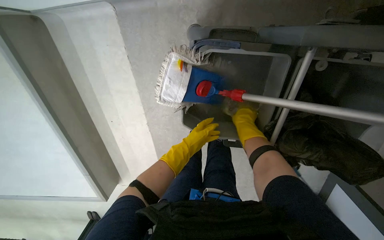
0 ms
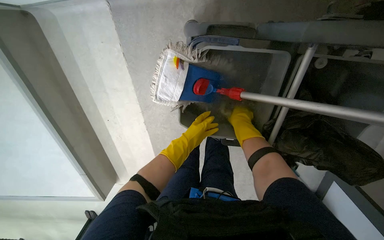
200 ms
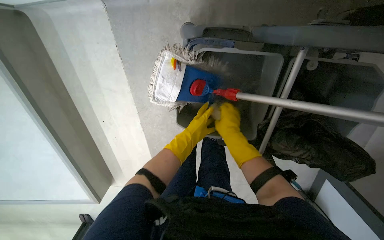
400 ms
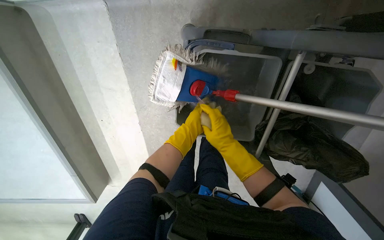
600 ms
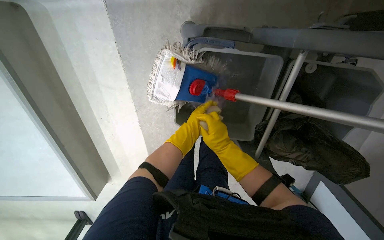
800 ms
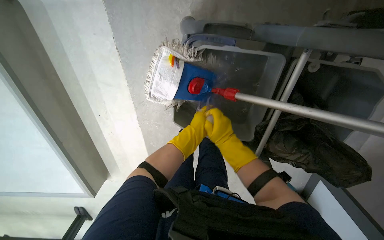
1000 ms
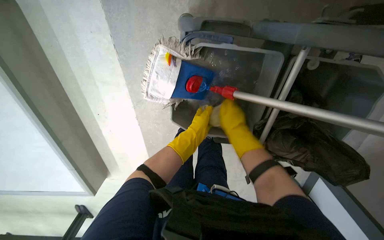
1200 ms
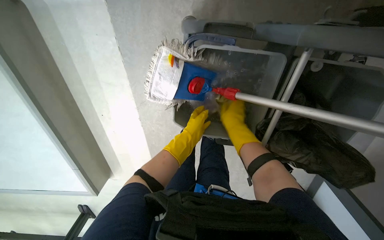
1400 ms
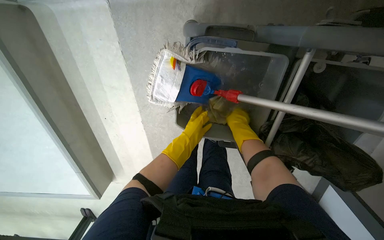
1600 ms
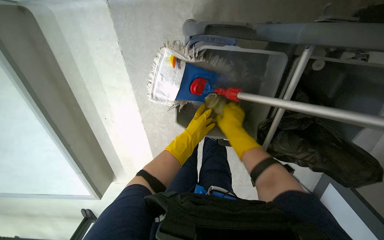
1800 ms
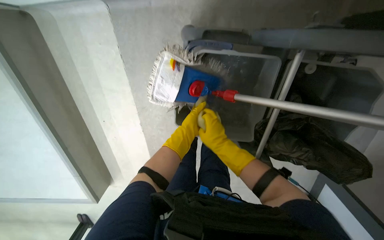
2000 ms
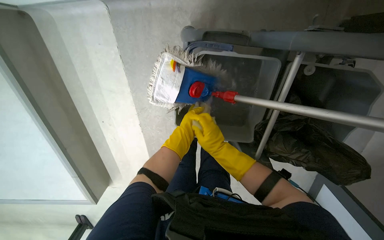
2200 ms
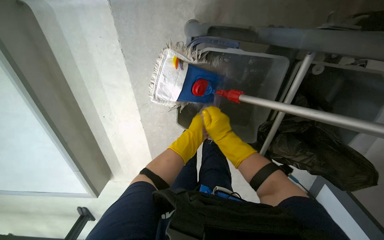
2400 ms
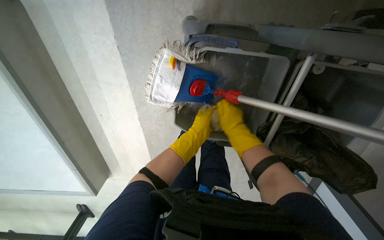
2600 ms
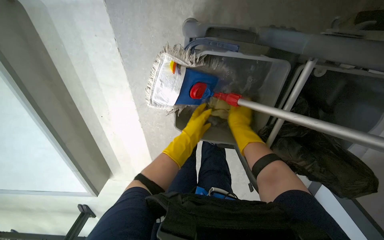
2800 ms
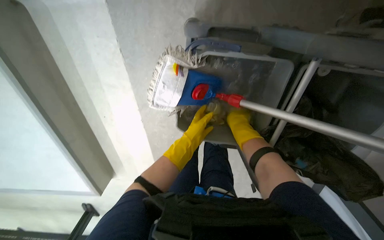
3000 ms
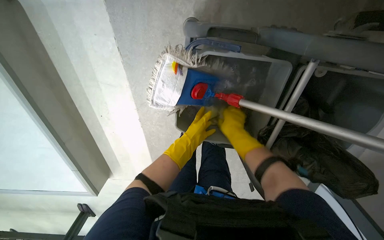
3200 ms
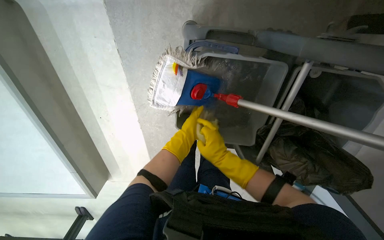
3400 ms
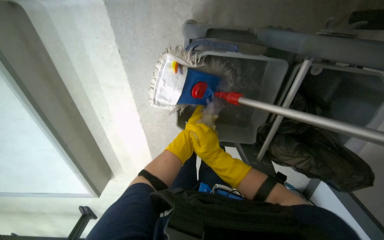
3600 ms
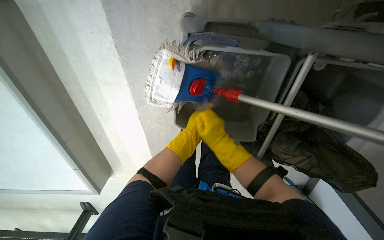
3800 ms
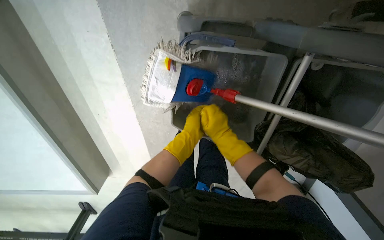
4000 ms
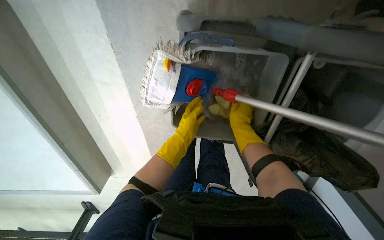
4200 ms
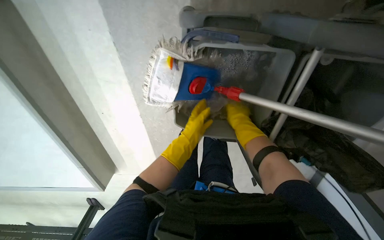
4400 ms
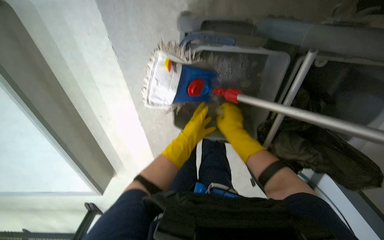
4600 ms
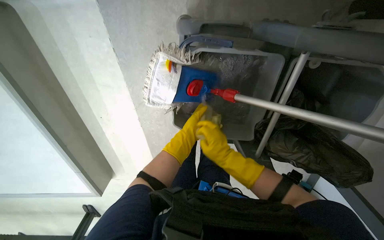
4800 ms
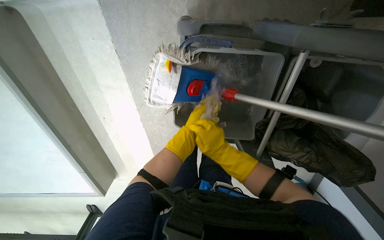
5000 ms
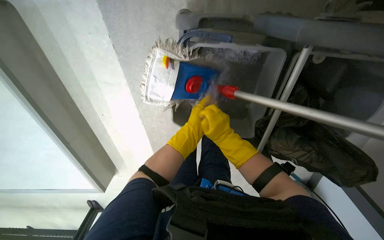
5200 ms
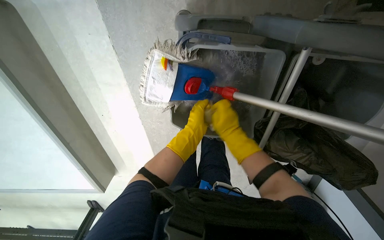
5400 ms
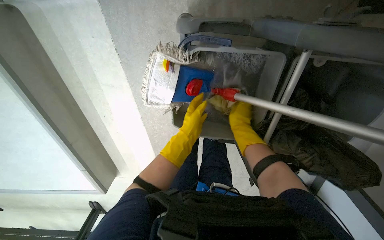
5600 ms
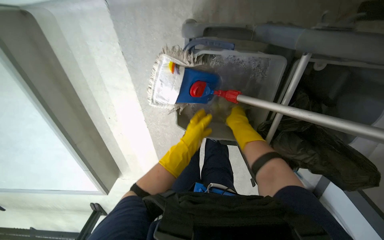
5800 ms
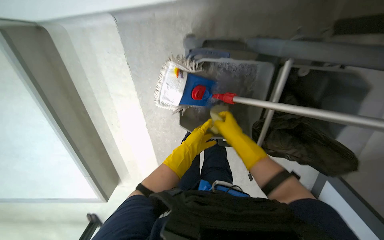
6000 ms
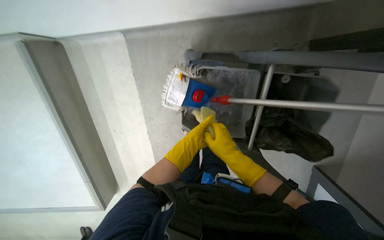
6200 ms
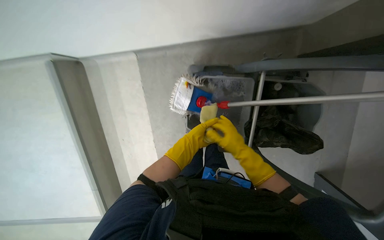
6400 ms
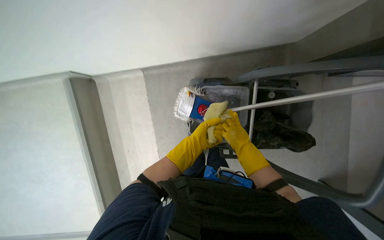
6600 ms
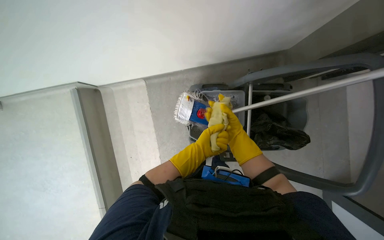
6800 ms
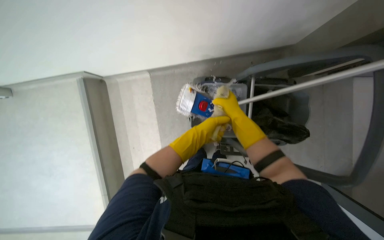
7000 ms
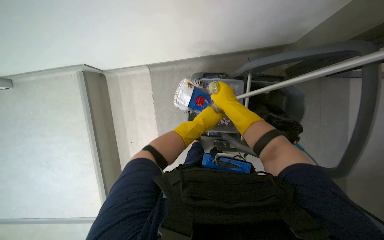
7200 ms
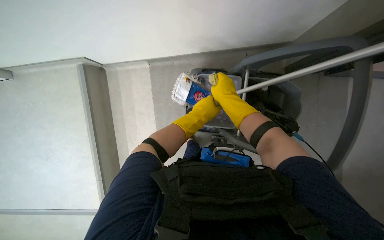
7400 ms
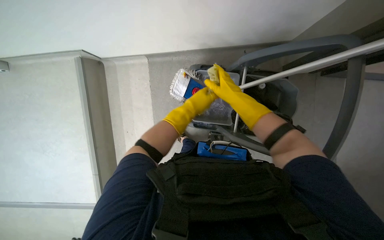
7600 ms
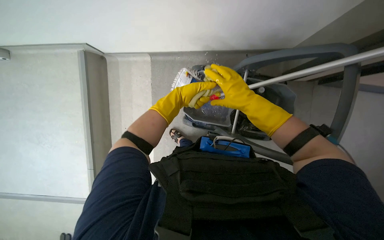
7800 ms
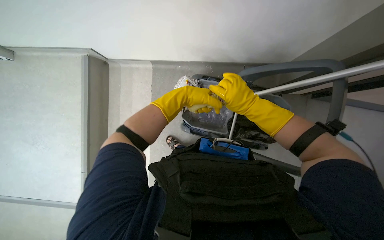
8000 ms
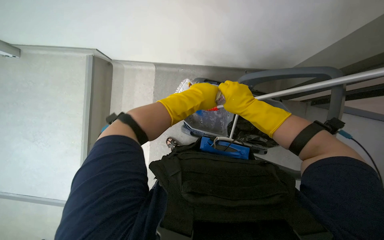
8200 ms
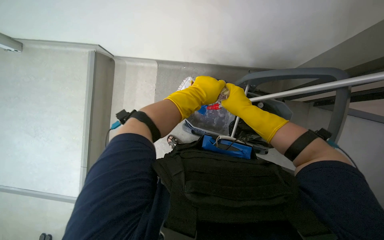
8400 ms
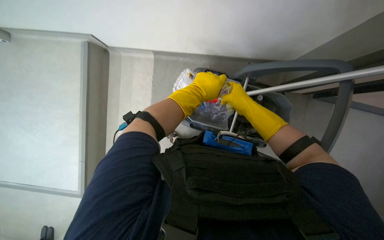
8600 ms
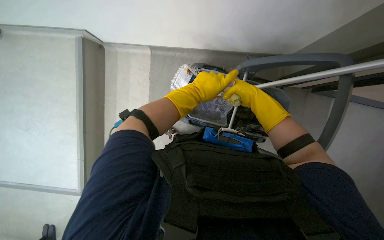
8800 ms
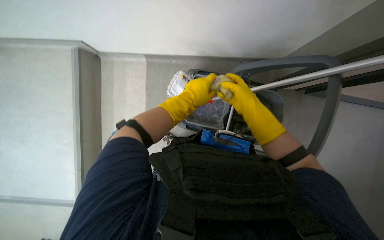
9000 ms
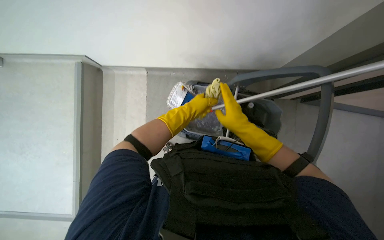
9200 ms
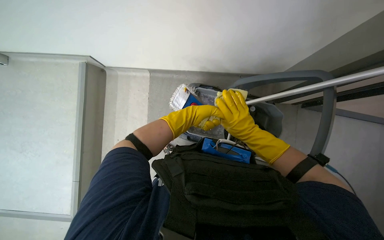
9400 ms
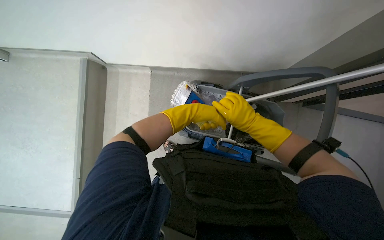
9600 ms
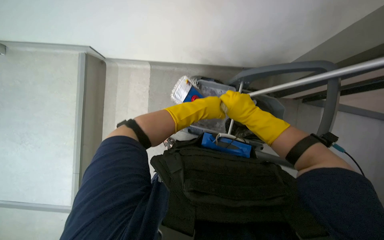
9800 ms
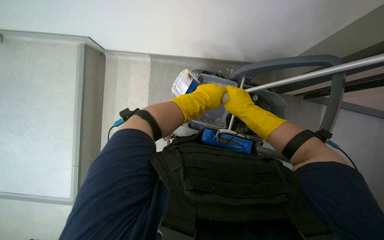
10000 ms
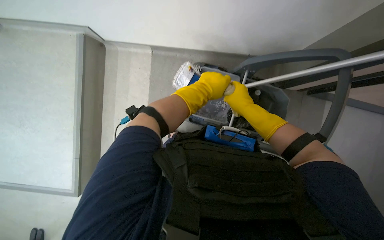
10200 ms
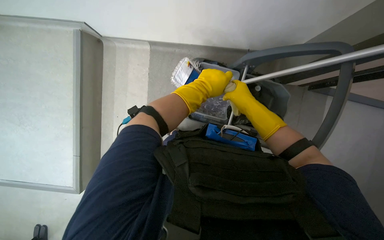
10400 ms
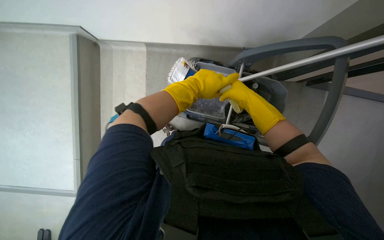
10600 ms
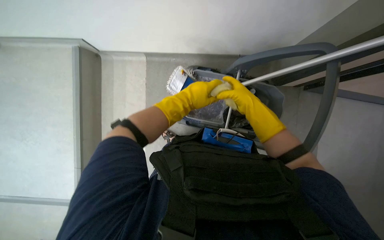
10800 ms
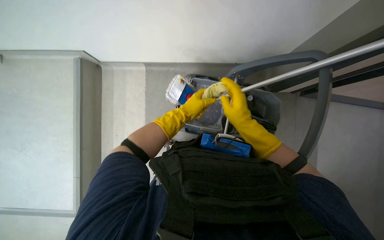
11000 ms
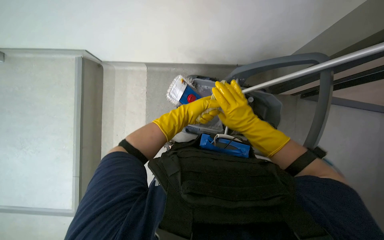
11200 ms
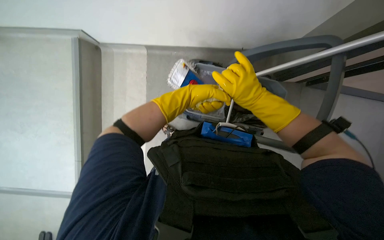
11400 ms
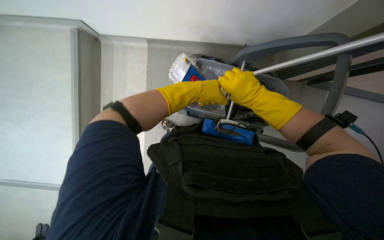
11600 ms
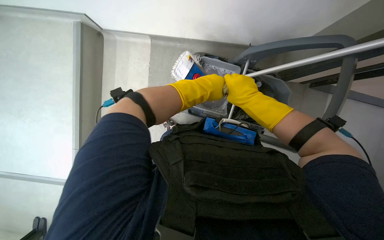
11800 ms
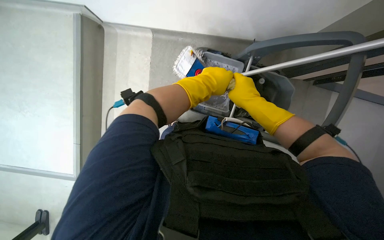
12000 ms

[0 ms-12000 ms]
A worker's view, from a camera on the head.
Job: wiping surfaces.
The whole recording: Cleaning whiteboard. The worker cleans a large white board with a yellow cloth while wearing gloves.
3000 ms to 4400 ms: The left hand reaches some 5 cm farther from the camera, then returns.
6000 ms to 7600 ms: The head travels approximately 50 cm. The view tips upward by approximately 20 degrees.
7600 ms to 9000 ms: The left hand goes approximately 10 cm nearer to the camera.
9000 ms to 10400 ms: The hands work in one place, with small movements.
10400 ms to 12000 ms: The right hand travels nearer to the camera by some 10 cm.

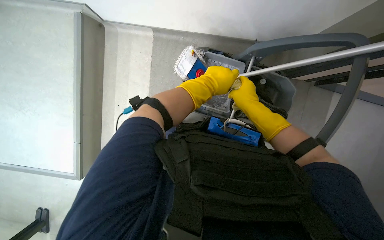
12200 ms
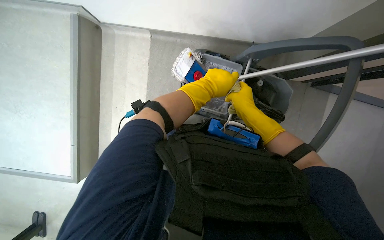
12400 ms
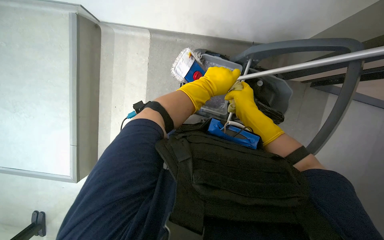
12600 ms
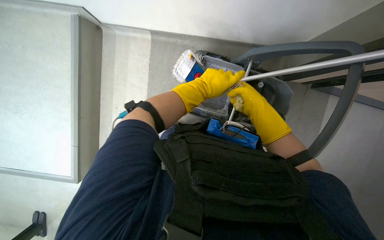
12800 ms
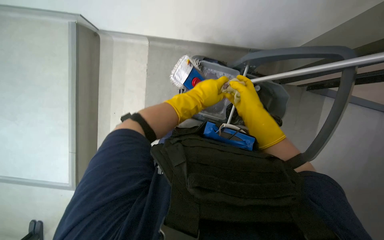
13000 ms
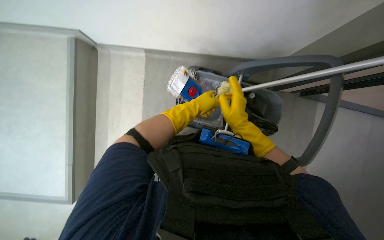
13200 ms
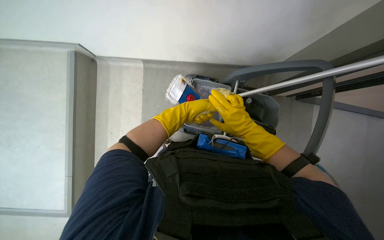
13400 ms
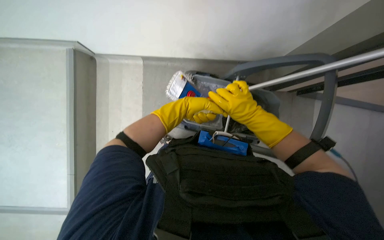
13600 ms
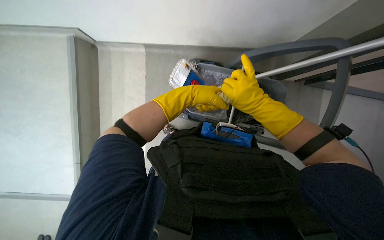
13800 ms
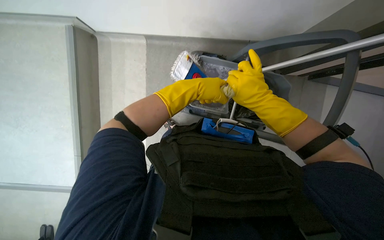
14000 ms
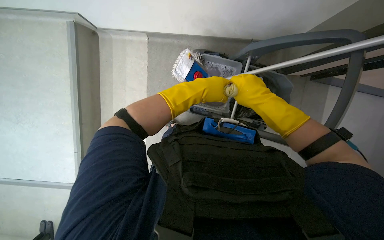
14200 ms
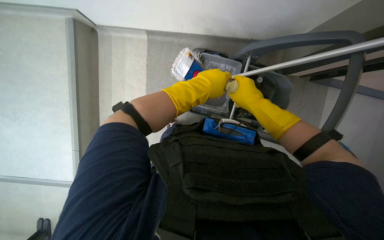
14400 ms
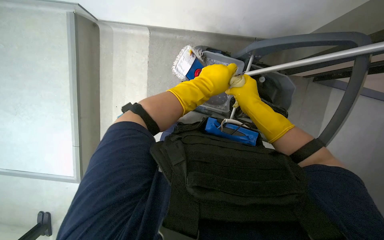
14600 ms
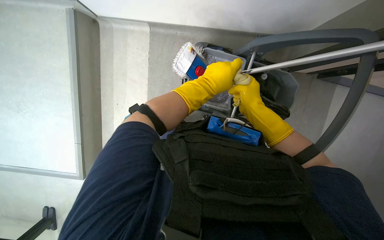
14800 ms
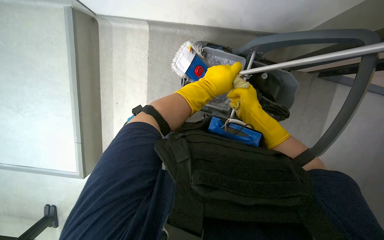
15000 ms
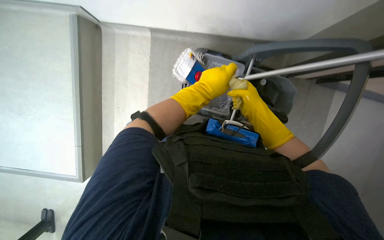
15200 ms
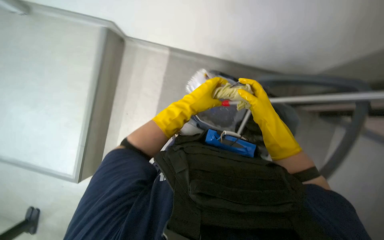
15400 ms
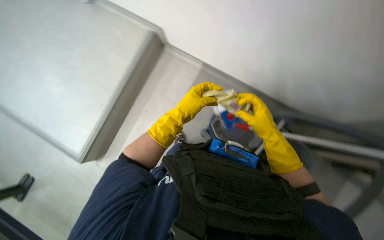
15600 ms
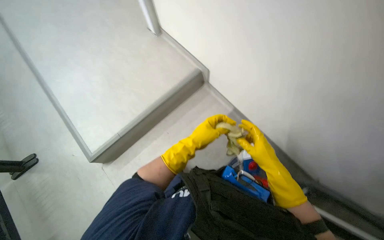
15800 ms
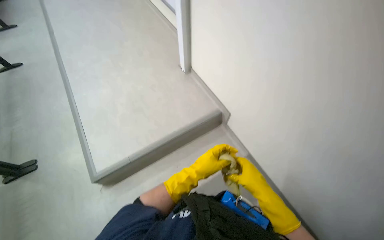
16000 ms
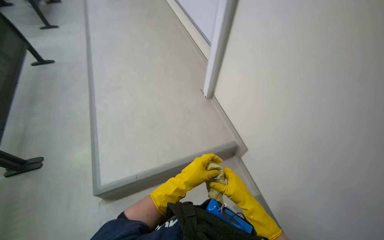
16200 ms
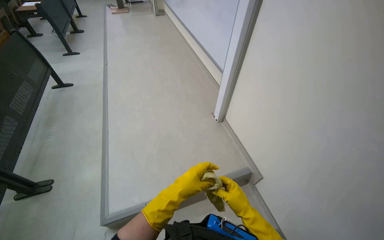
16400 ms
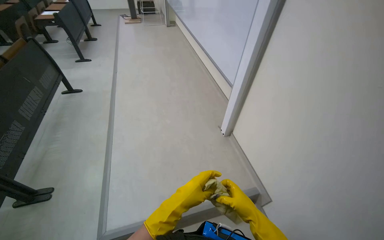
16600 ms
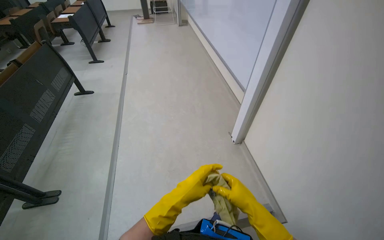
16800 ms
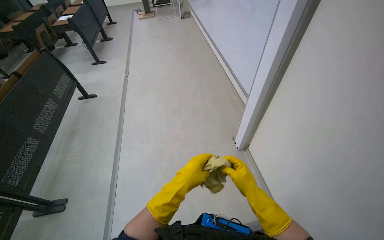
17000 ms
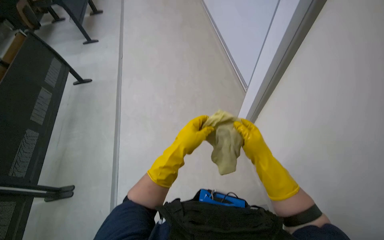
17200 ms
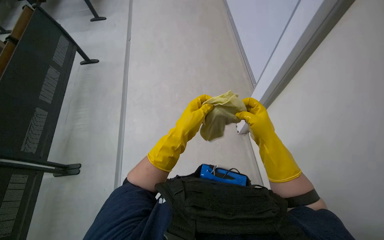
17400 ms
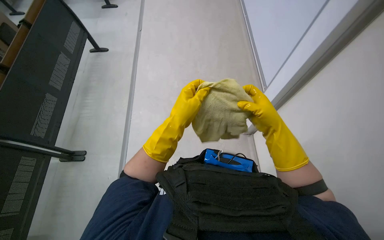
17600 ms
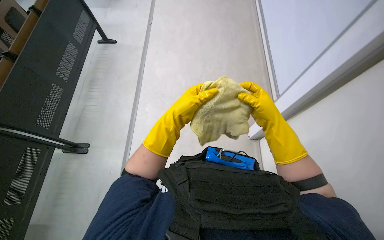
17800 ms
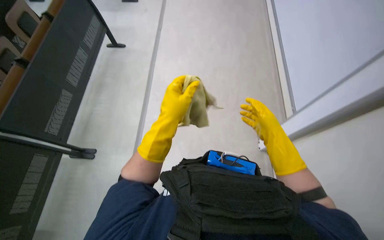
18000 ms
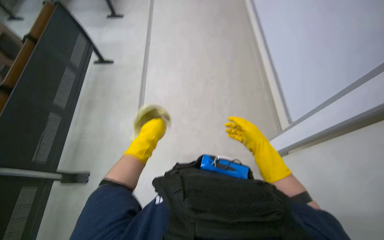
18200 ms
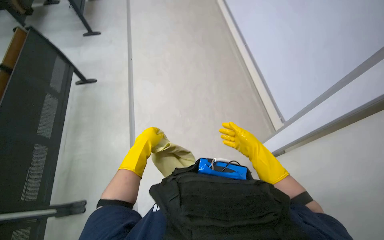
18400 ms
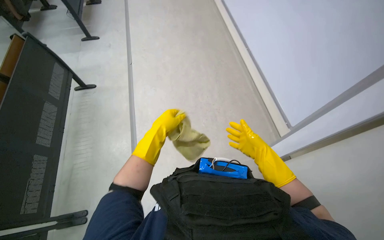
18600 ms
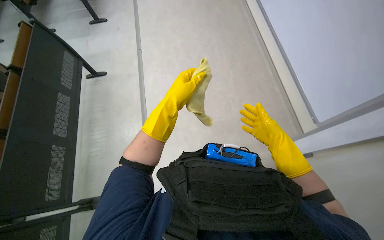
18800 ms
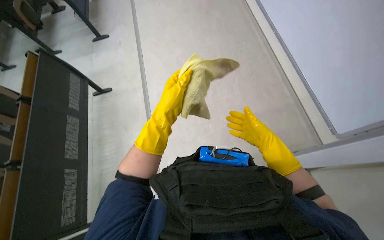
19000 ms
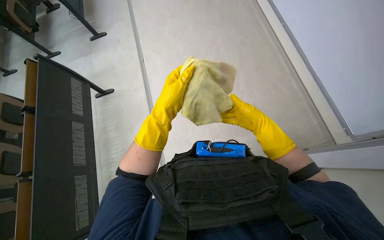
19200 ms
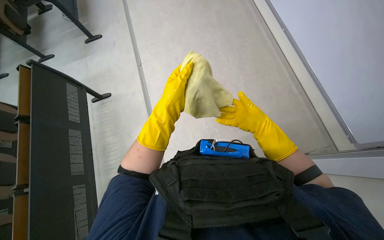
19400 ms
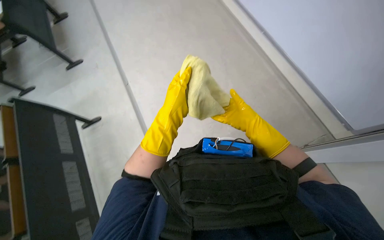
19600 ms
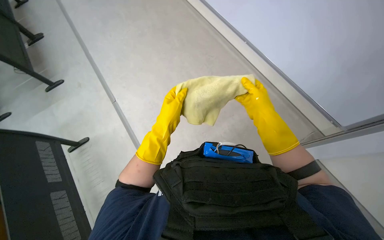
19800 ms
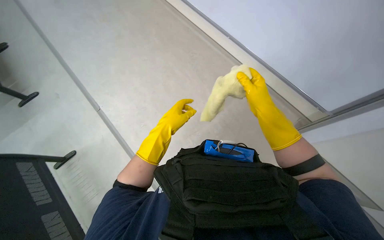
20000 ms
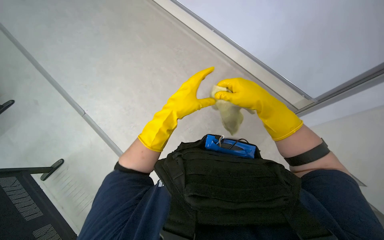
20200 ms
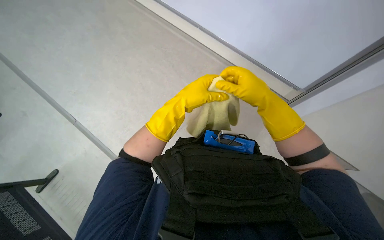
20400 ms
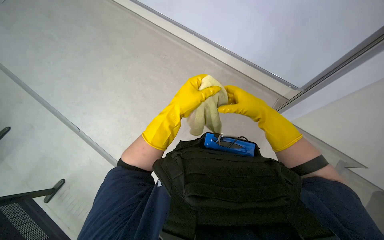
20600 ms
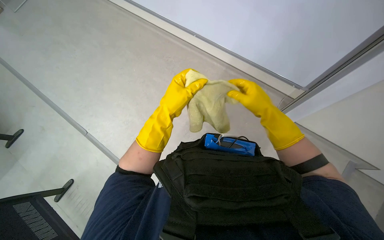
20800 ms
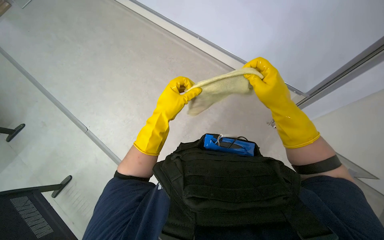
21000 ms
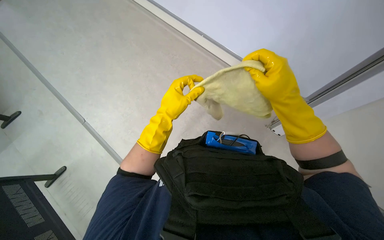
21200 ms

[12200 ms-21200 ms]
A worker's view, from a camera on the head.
Job: wiping surfaces.
The whole recording: Cleaning whiteboard. The worker cleans a large white board with a yellow cloth while wearing gloves.
12200 ms to 13800 ms: The left hand goes about 25 cm to the right and farther from the camera; the right hand is displaced to the left by some 20 cm.
13800 ms to 15200 ms: The left hand shifts approximately 10 cm farther from the camera.
15200 ms to 16600 ms: The wearer looks about 30 degrees further upward. The scene turns about 30 degrees clockwise in the picture.
16600 ms to 18200 ms: The camera is carried roughly 60 cm. The camera pitches downward, by roughly 15 degrees.
18200 ms to 19800 ms: Everything in view rotates roughly 25 degrees counterclockwise. The left hand heads up the picture, covering some 10 cm.
19800 ms to 21200 ms: The right hand swings nearer and farther, some 10 cm each way, with 2 reversals. The left hand travels nearer to the camera and back again, about 10 cm each way.
